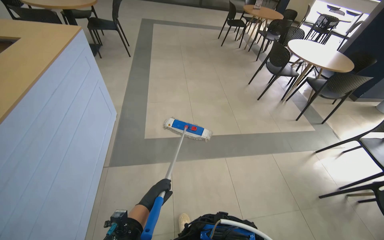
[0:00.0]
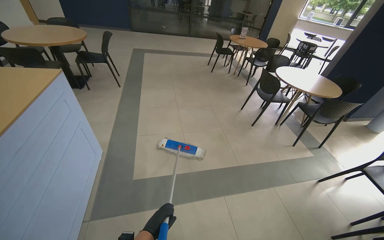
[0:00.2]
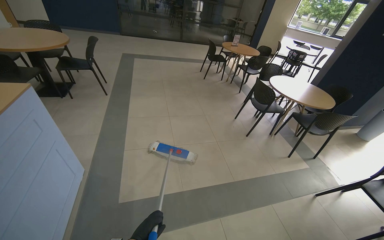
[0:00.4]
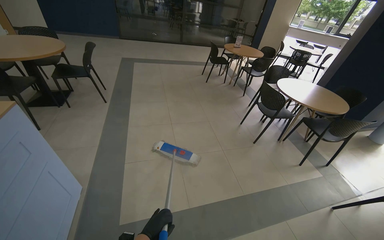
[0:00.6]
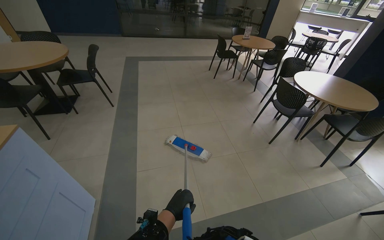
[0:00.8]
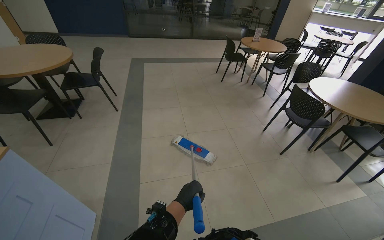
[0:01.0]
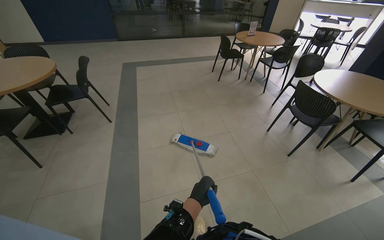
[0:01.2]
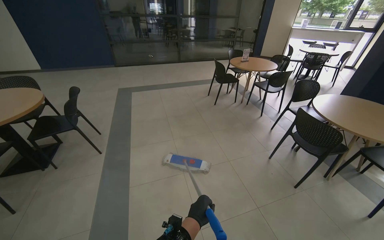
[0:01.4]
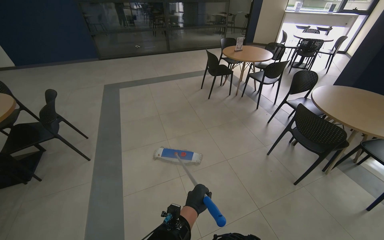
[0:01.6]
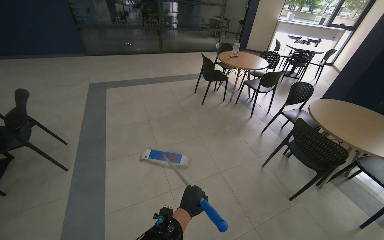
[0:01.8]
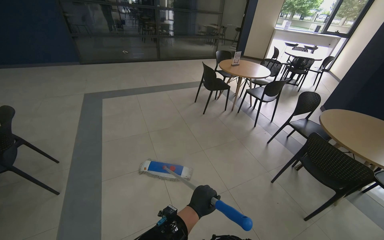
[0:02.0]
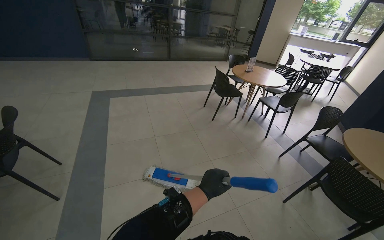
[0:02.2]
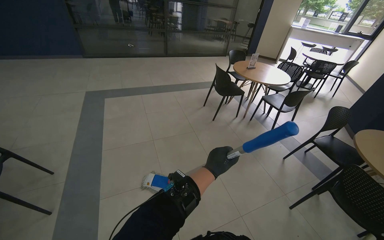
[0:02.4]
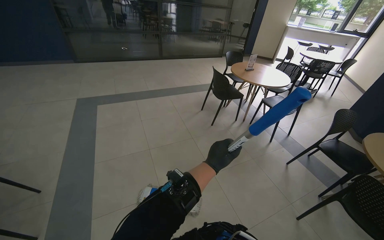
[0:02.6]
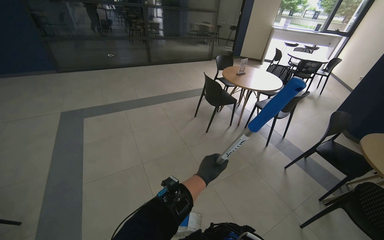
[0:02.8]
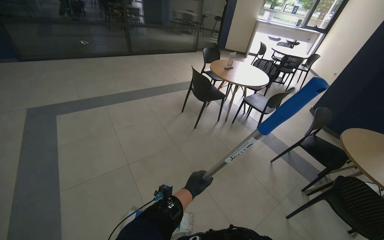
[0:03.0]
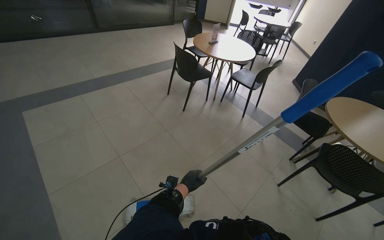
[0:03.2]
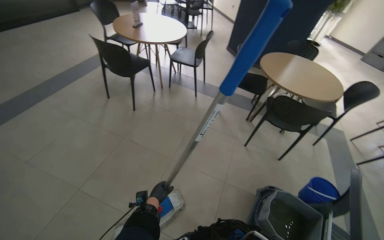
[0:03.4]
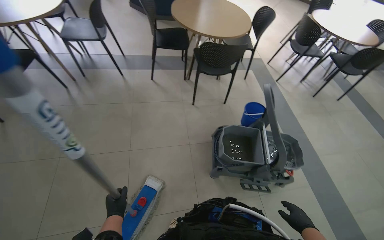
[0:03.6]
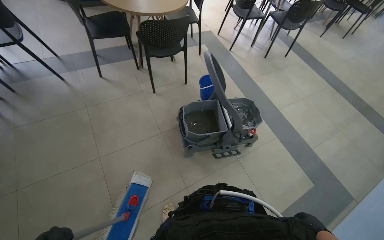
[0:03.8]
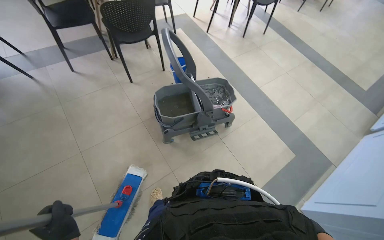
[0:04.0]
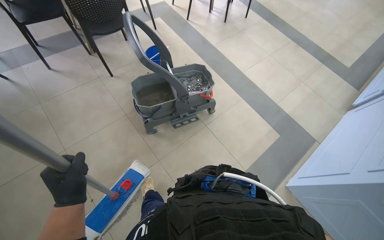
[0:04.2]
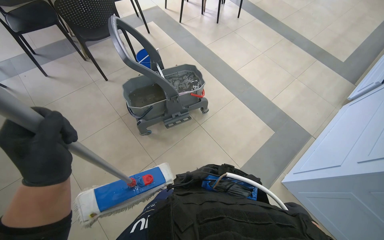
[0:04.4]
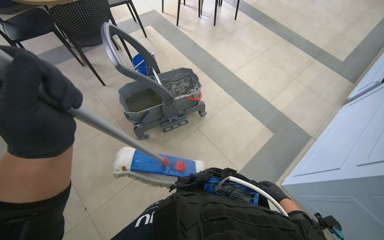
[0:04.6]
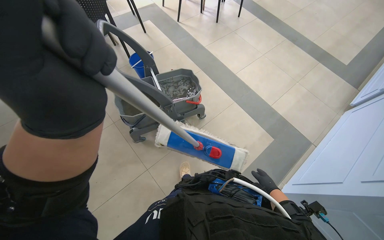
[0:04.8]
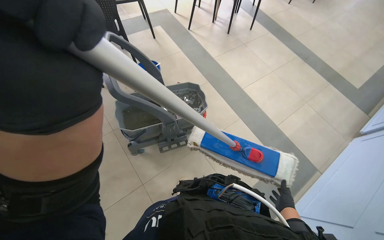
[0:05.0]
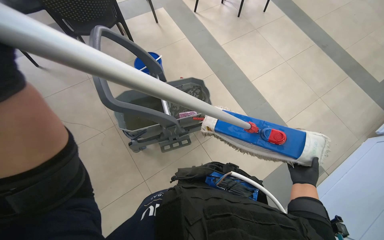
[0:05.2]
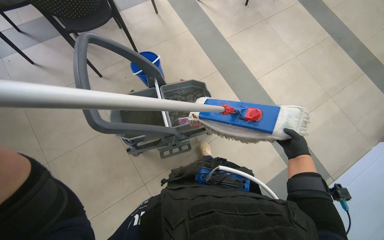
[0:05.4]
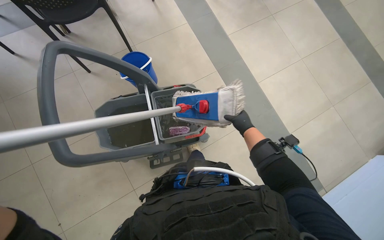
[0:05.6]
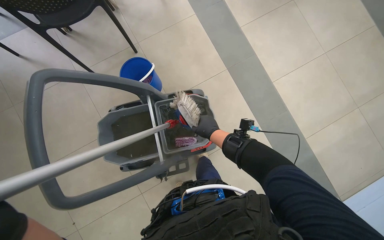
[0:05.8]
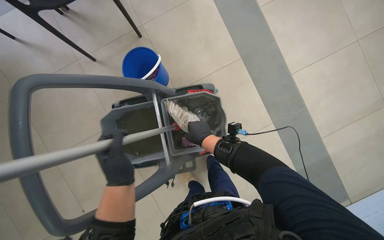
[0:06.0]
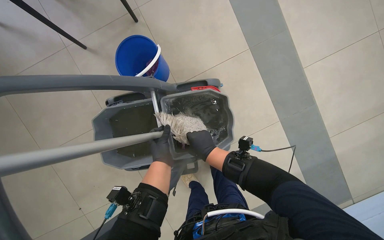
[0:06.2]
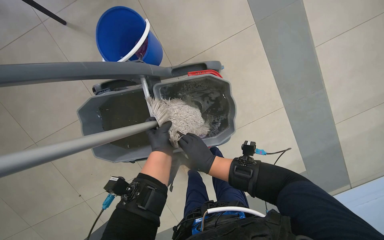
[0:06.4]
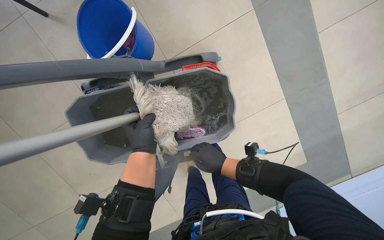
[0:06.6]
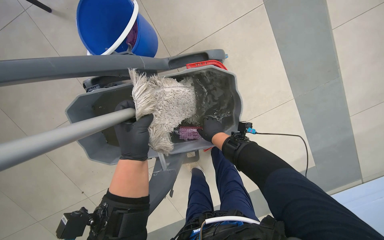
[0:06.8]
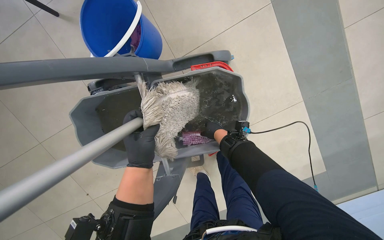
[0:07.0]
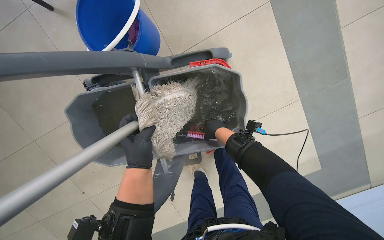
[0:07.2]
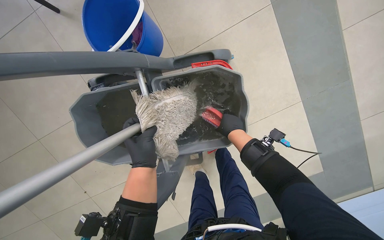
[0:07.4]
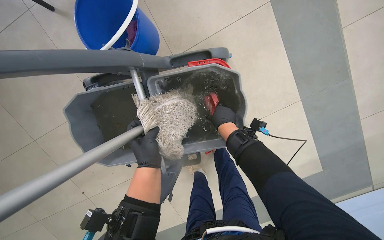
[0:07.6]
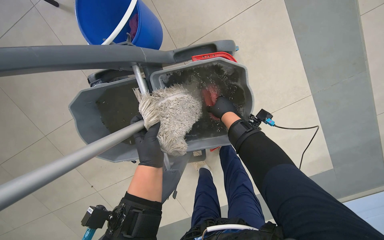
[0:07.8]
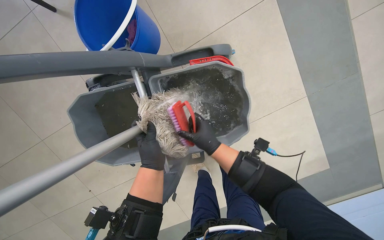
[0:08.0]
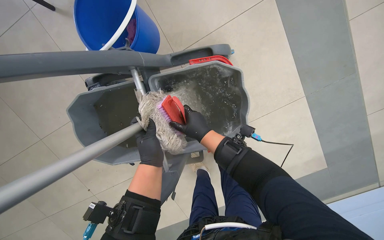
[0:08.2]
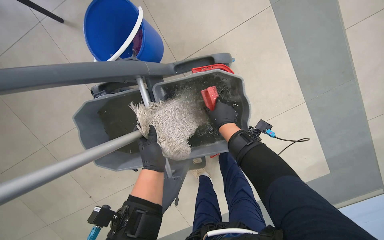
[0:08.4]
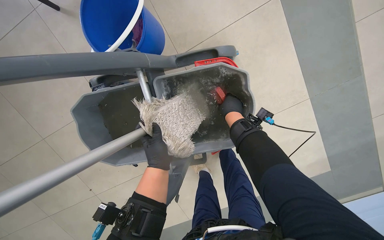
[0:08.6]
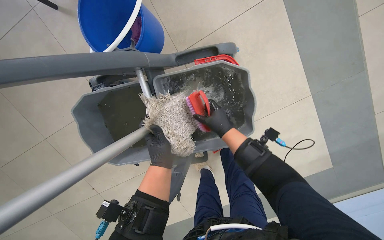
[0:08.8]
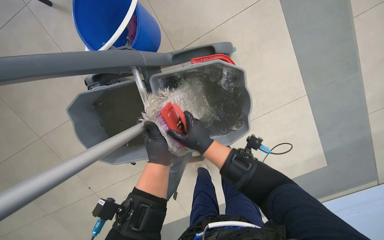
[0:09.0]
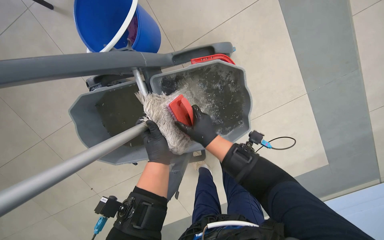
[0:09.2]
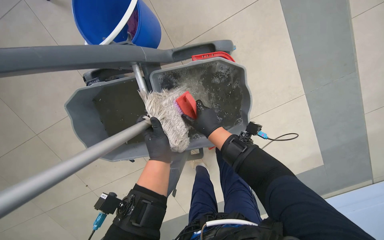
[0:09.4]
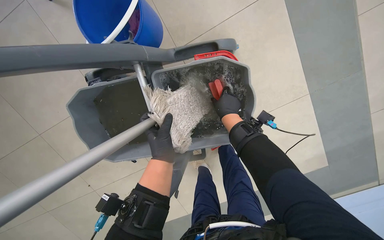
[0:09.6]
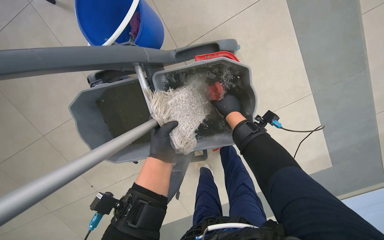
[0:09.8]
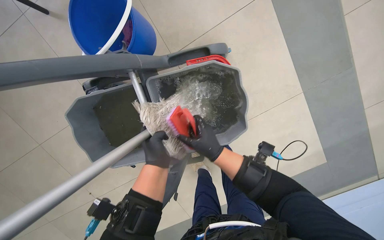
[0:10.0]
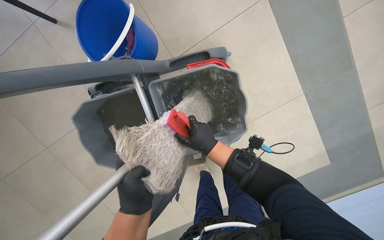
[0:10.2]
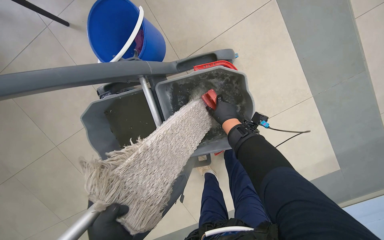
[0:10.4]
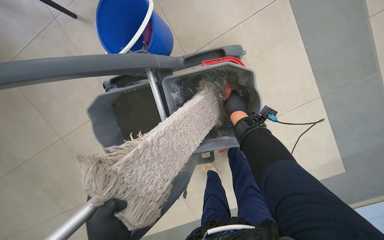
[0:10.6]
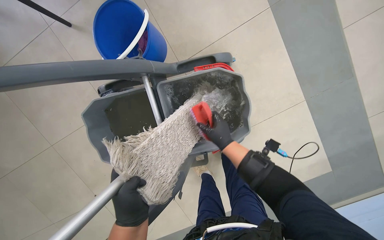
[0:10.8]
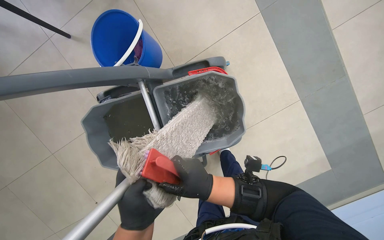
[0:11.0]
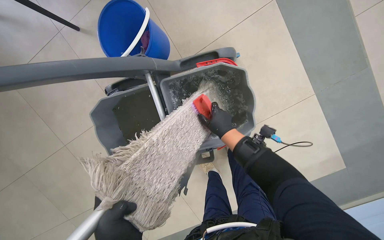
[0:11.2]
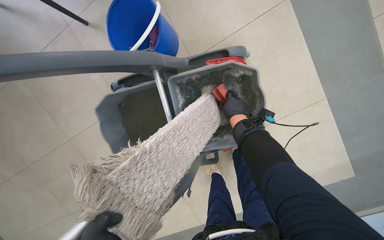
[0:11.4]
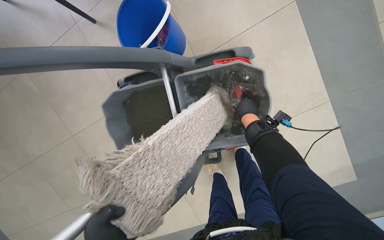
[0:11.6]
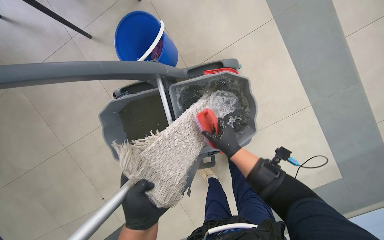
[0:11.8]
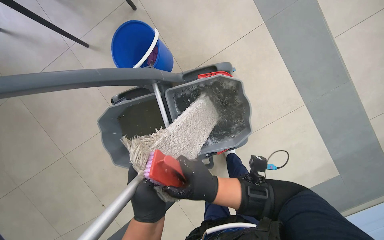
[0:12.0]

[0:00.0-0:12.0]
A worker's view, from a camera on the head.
Job: mopping floor.
The whole recording: Mopping cafe floor. The worker mops the cafe floor, moving around tables and chairs, and periodically cleans the mop head in a bucket.
0:00.0 to 0:01.6: The head travels about 1.5 m.
0:01.6 to 0:03.0: The wearer moves some 1 m.
0:03.0 to 0:04.4: The wearer looks approximately 100 degrees further to the right. The view tilts approximately 40 degrees downward.
0:04.4 to 0:06.0: The wearer moves some 40 cm.
0:06.0 to 0:07.6: The wearer looks roughly 15 degrees further downward. The right hand moves up the picture, approximately 10 cm.
0:07.6 to 0:09.0: The right hand moves up and down the picture over roughly 10 cm, changing direction 2 times.
0:09.0 to 0:10.4: The right hand swings up and down the picture, roughly 10 cm each way, with 2 reversals.
0:10.4 to 0:12.0: The right hand goes up and down the picture, some 20 cm each way, reversing 2 times.

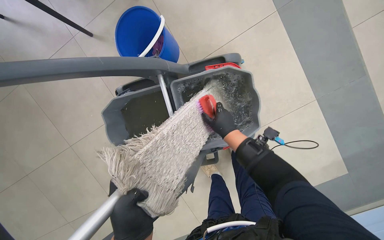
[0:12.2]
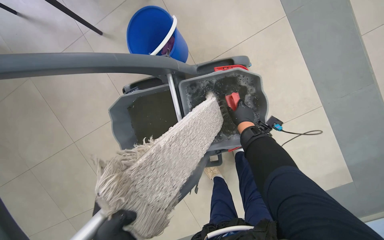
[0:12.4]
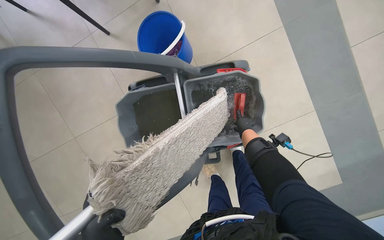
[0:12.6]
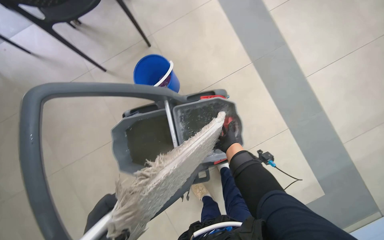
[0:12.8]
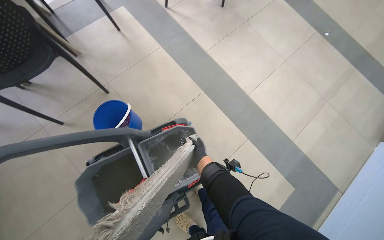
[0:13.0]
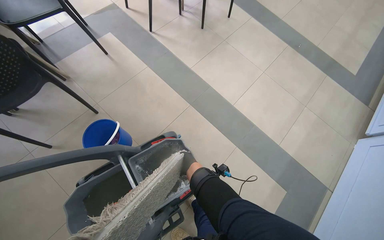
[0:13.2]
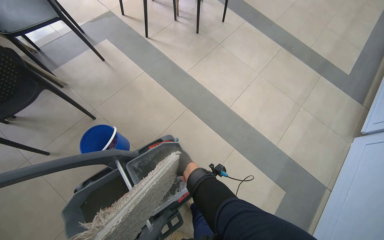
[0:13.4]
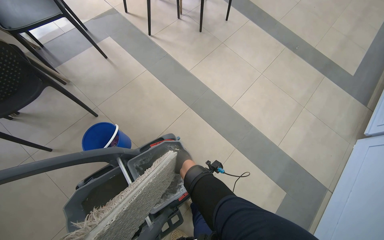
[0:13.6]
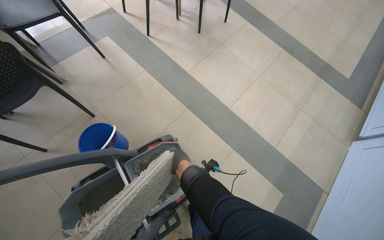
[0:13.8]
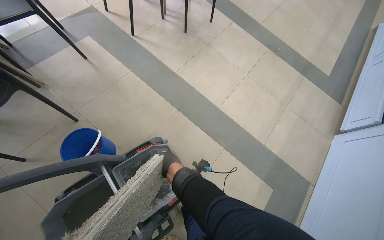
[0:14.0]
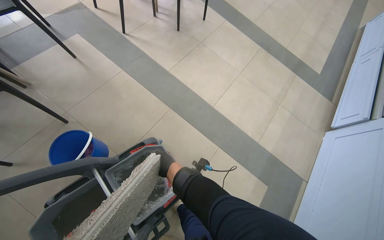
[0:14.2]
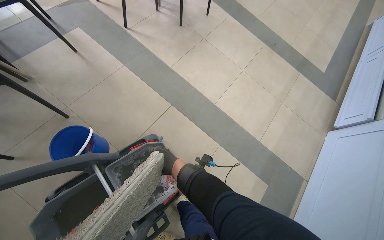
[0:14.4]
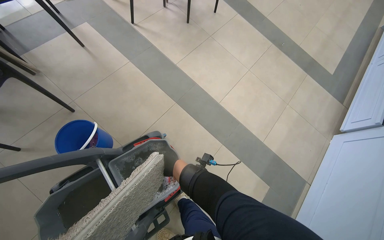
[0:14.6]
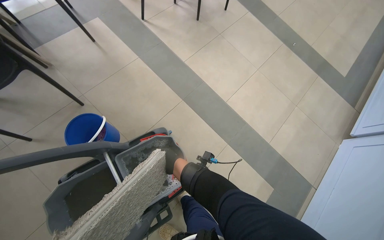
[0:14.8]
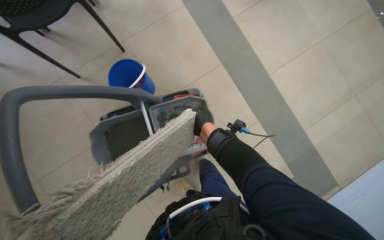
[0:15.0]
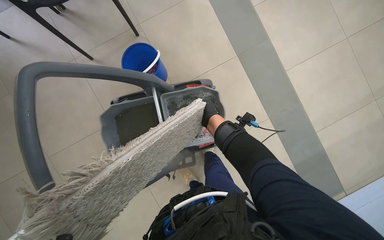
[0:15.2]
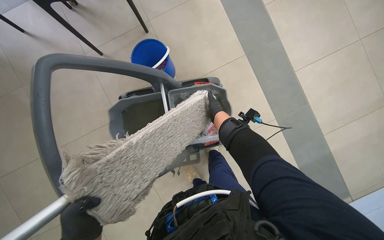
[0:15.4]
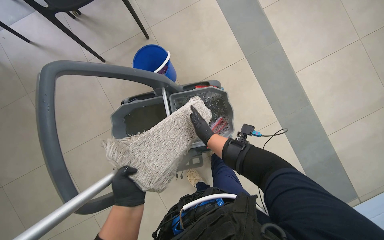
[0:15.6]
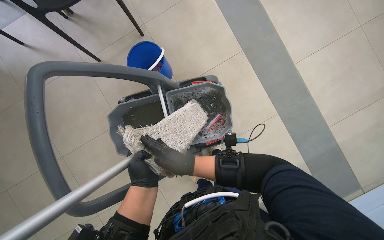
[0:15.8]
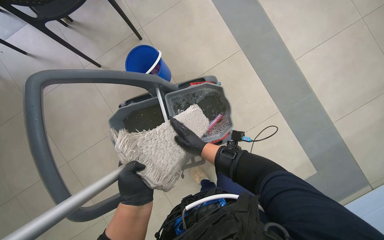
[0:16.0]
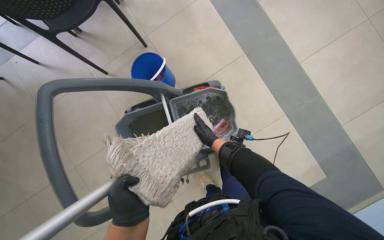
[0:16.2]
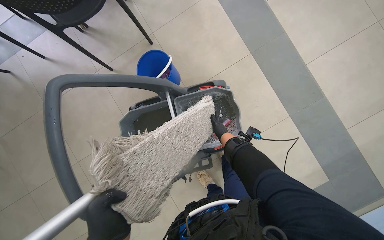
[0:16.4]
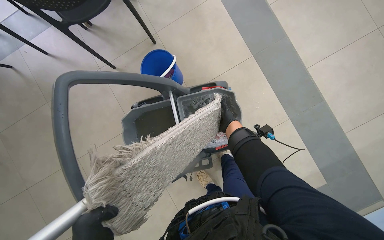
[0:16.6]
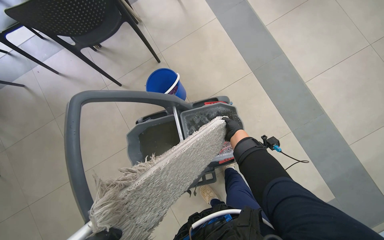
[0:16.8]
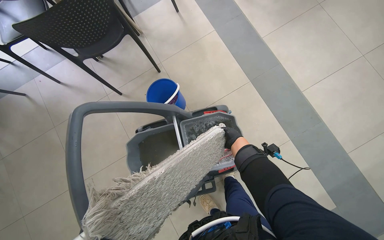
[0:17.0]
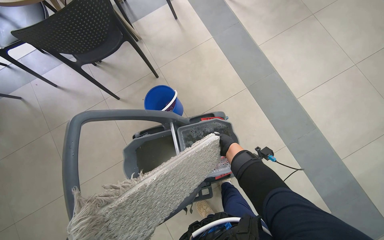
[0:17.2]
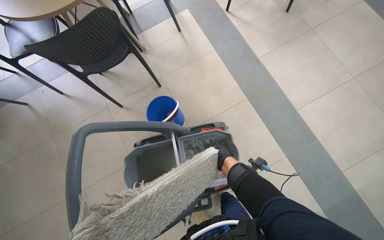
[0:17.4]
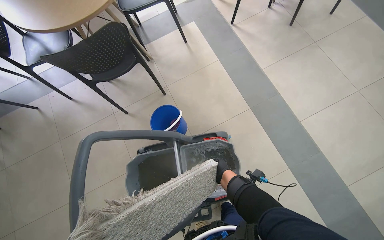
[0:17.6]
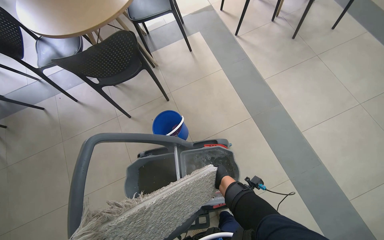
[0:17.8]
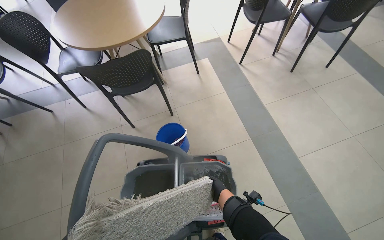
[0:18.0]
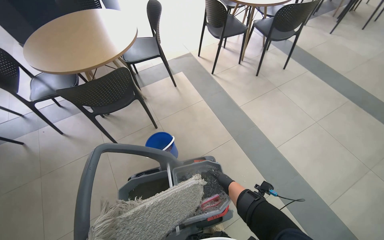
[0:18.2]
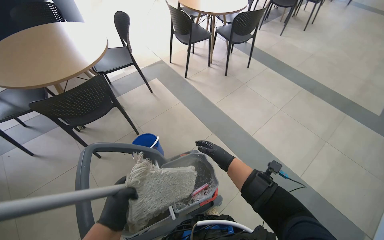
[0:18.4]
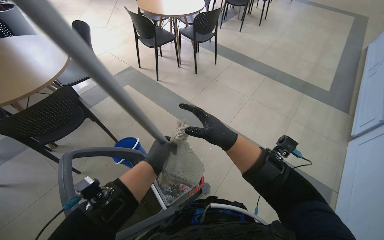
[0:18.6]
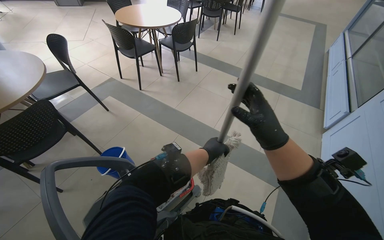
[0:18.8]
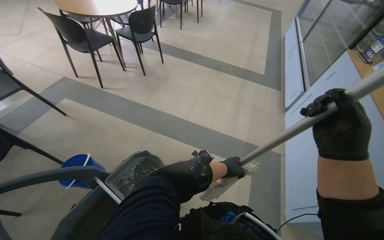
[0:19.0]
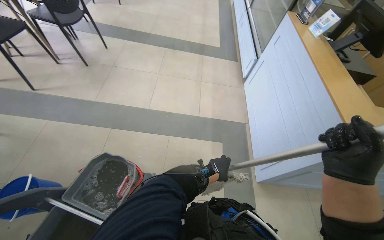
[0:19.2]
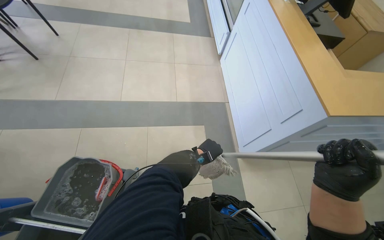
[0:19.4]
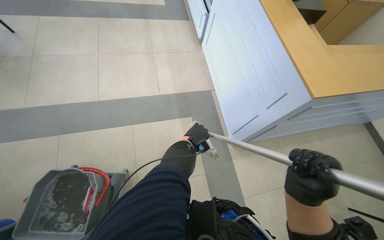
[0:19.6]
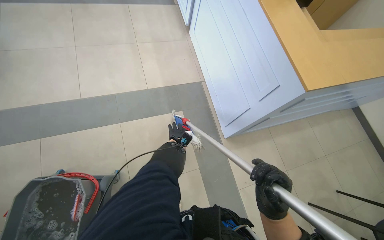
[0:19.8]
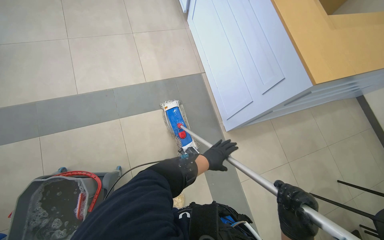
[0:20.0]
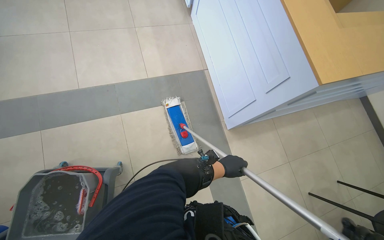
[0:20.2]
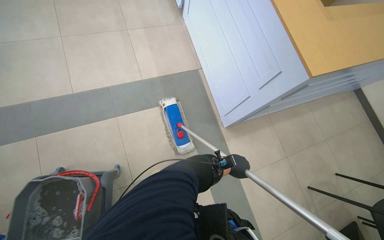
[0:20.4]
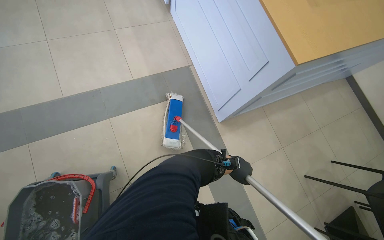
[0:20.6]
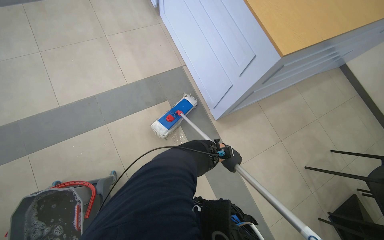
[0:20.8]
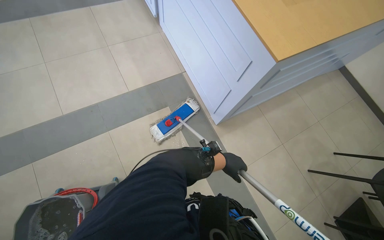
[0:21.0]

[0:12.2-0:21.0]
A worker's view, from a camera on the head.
Job: mopping floor.
The whole recording: Mopping cafe floor. The worker mops the cafe floor, moving around tables and chairs, and periodically cleans the mop head in a bucket.
0:12.2 to 0:13.6: The head turns to the right by approximately 25 degrees. The camera pitches upward, by some 30 degrees.
0:13.6 to 0:15.2: The camera pitches downward, by about 20 degrees.
0:15.2 to 0:16.6: The right hand goes nearer and farther, roughly 30 cm each way, reversing 2 times.
0:16.6 to 0:18.0: The camera pitches upward, by some 25 degrees.
0:18.0 to 0:19.6: The camera is carried about 50 cm. The wearer's head swings about 85 degrees to the right.
0:19.6 to 0:21.0: The left hand moves to the right and down the picture, about 25 cm.
